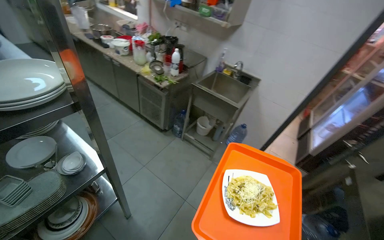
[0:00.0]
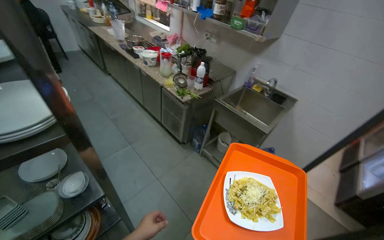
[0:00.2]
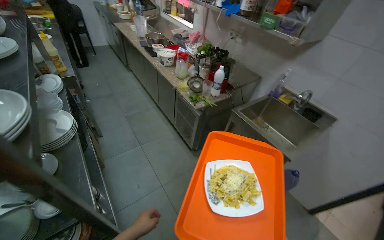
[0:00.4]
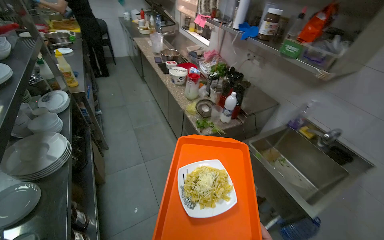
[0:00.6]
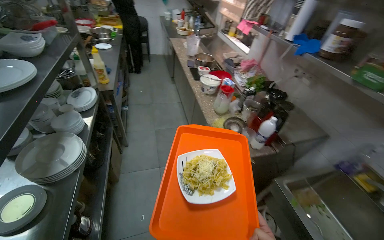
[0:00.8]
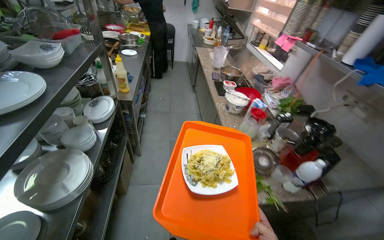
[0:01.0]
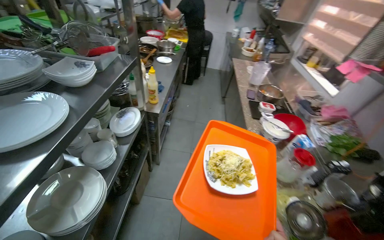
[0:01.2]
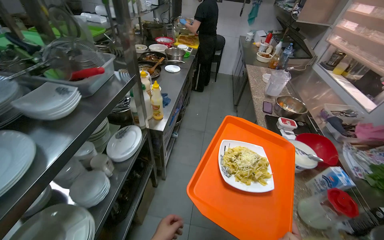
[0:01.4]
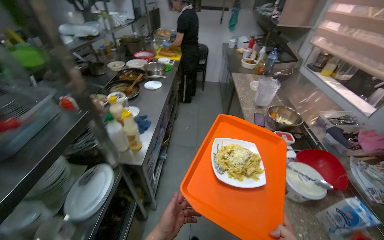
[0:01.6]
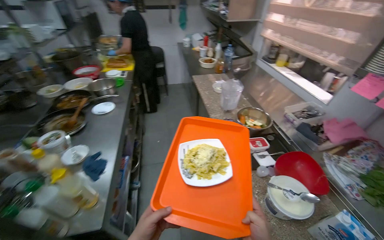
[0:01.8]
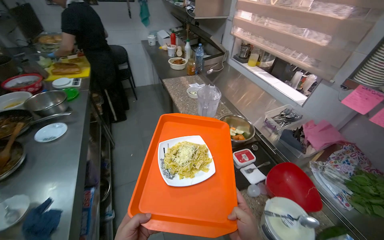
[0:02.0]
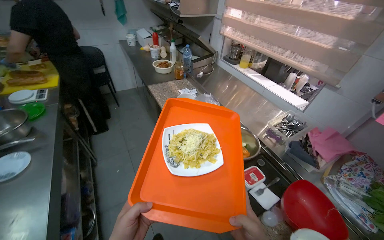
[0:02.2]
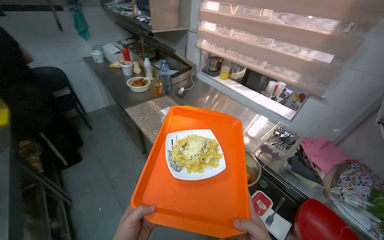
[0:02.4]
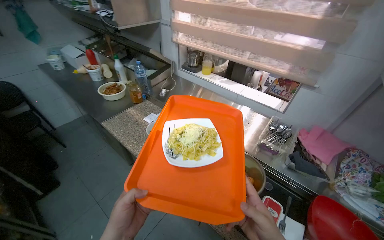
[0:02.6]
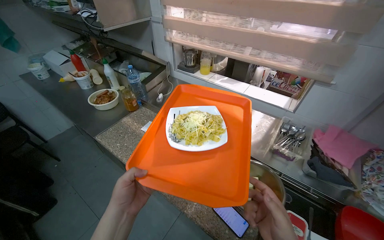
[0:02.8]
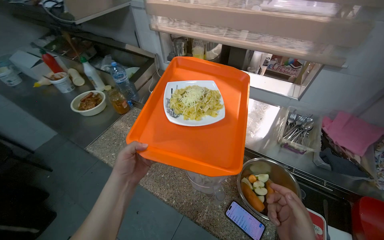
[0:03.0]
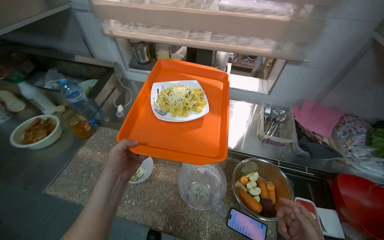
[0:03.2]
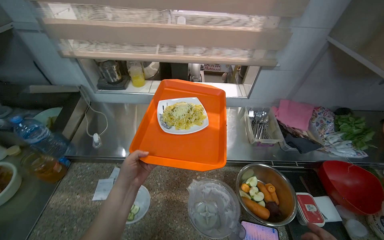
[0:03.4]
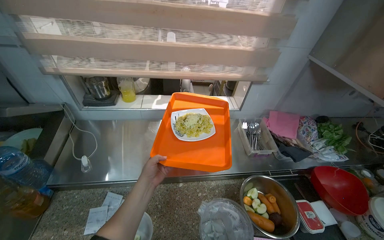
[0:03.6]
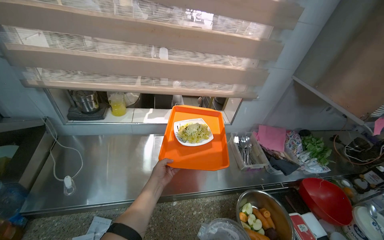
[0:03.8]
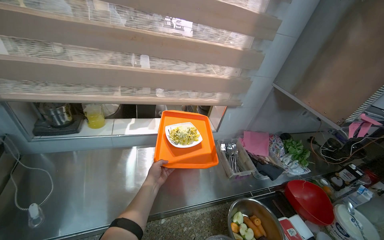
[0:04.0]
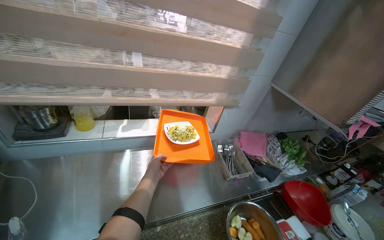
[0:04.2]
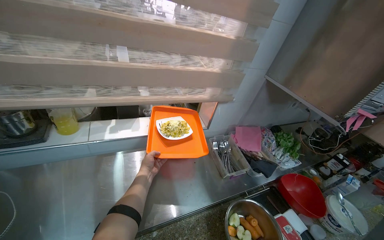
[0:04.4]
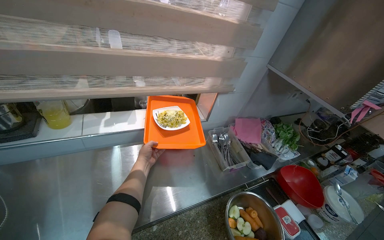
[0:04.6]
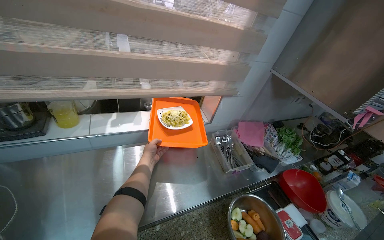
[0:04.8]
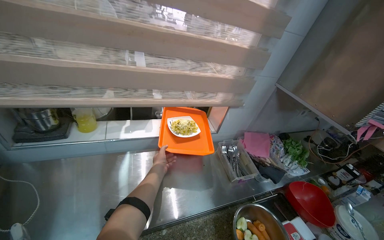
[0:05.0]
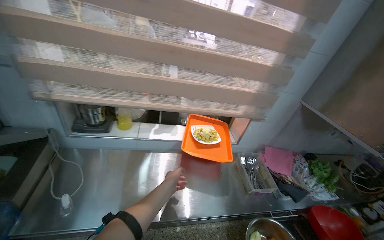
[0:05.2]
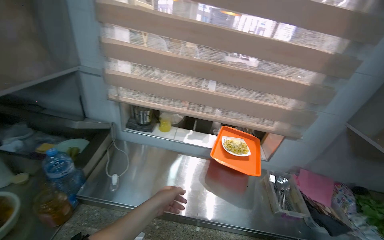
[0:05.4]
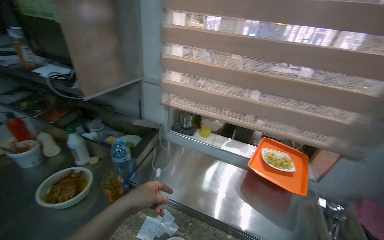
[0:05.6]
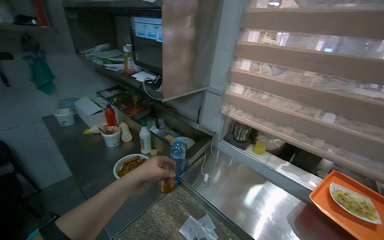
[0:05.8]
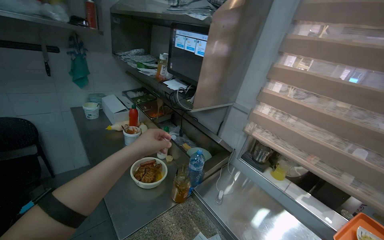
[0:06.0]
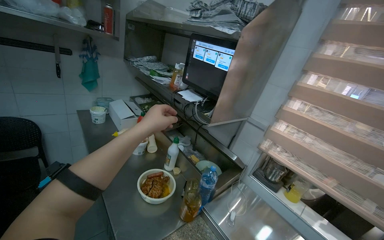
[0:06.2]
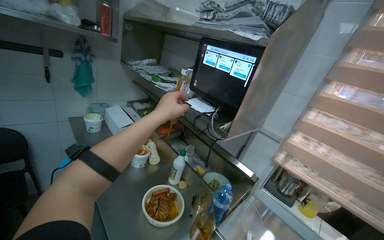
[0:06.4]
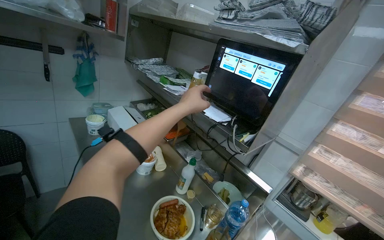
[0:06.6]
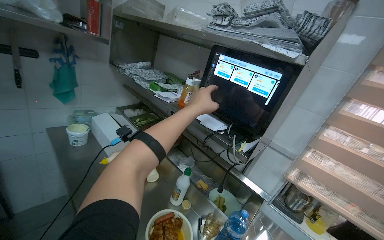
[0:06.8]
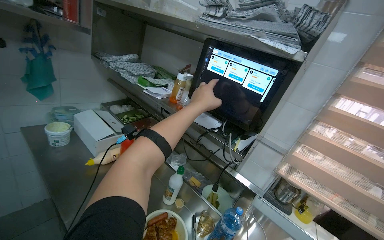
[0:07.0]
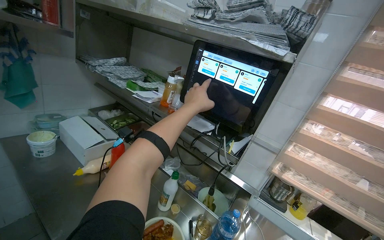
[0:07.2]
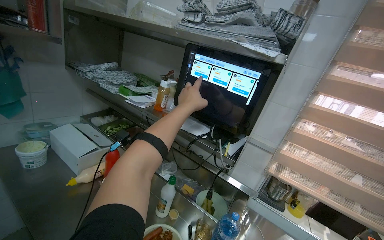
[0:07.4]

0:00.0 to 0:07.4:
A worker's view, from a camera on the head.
Job: preparing food.
The whole recording: Delivering a Prepared Dish. The worker picks up the prepared dish from the rack, places it on a tray, and carries it to the serving window.
0:00.0 to 0:01.4: The head travels roughly 1 m. The wearer looks some 65 degrees further to the left.
0:01.4 to 0:03.0: The camera travels some 1.5 m. The head rotates roughly 70 degrees to the right.
0:03.0 to 0:04.4: The camera travels about 40 cm. The head turns to the right by some 55 degrees.
0:04.4 to 0:06.0: The camera is carried some 40 cm. The wearer's head swings about 70 degrees to the left. The wearer looks roughly 25 degrees further upward.
0:06.0 to 0:07.4: The camera travels about 50 cm. The view pans to the right by about 15 degrees.

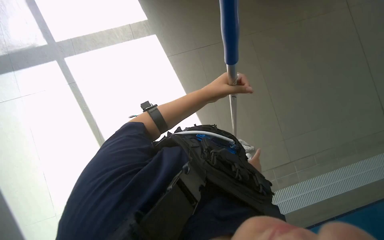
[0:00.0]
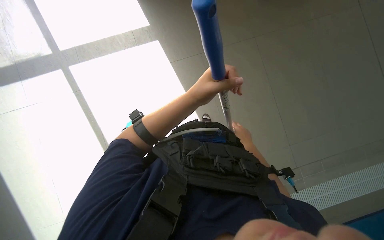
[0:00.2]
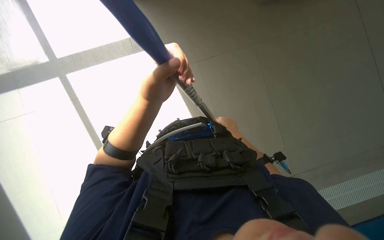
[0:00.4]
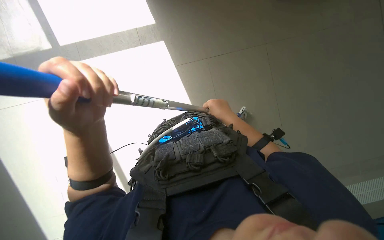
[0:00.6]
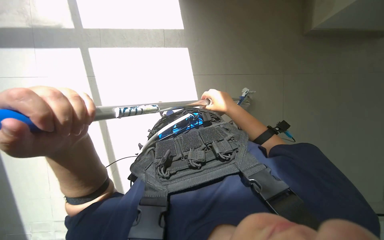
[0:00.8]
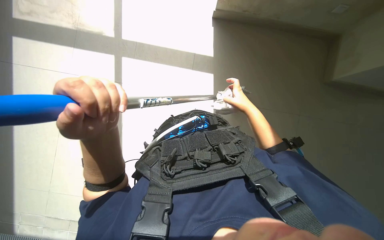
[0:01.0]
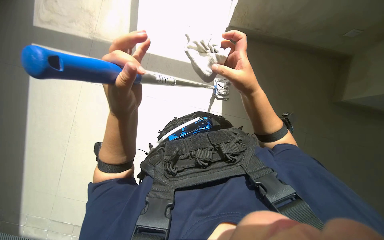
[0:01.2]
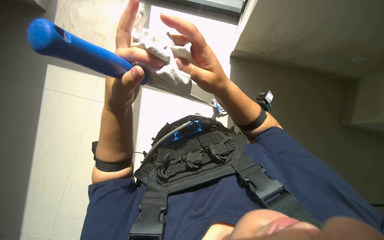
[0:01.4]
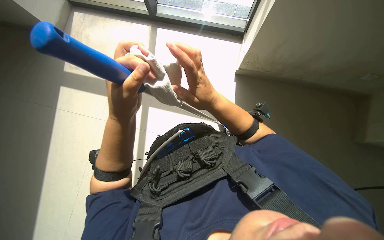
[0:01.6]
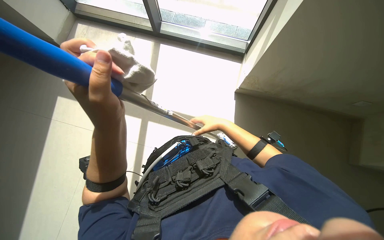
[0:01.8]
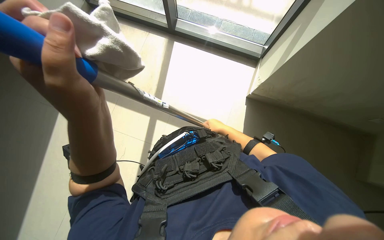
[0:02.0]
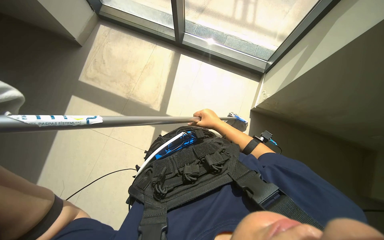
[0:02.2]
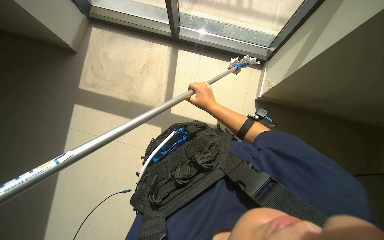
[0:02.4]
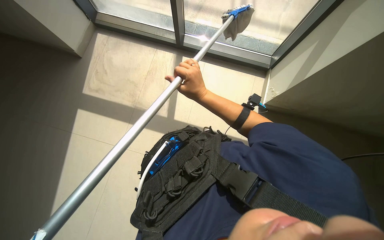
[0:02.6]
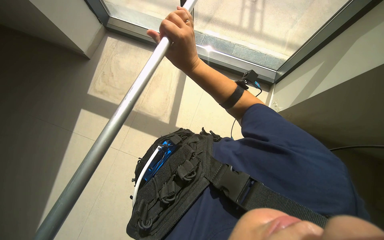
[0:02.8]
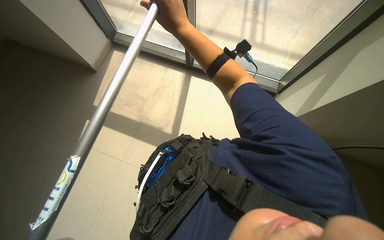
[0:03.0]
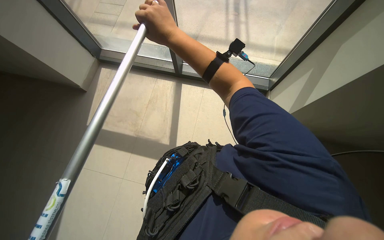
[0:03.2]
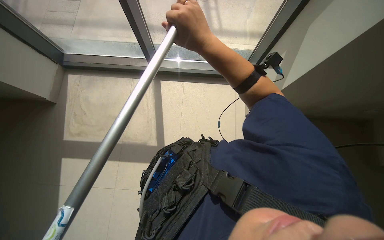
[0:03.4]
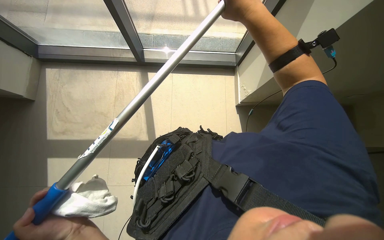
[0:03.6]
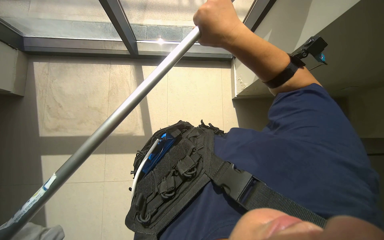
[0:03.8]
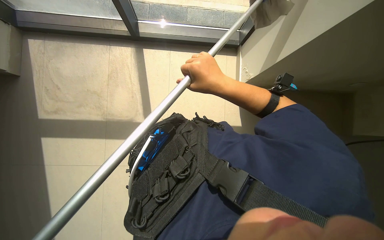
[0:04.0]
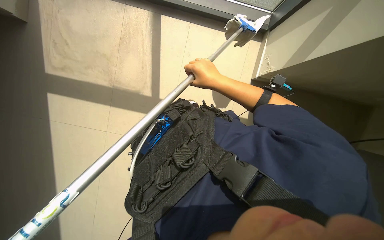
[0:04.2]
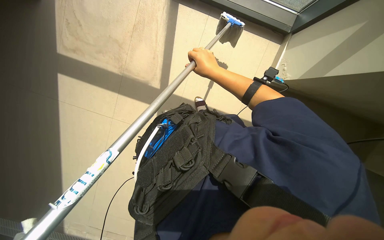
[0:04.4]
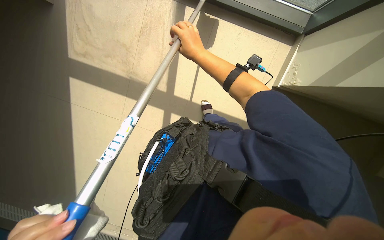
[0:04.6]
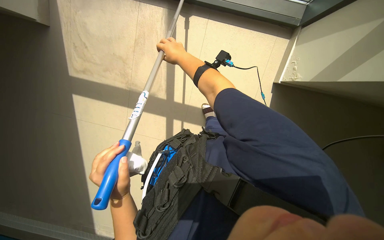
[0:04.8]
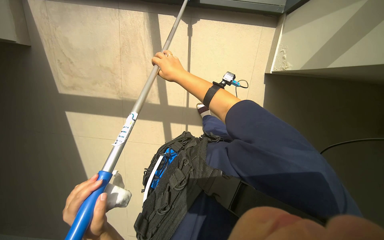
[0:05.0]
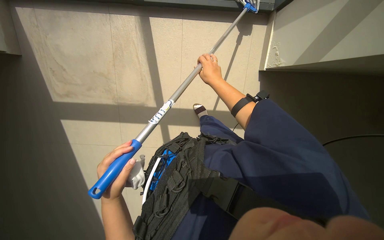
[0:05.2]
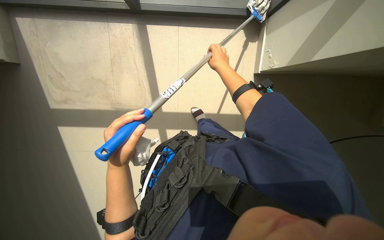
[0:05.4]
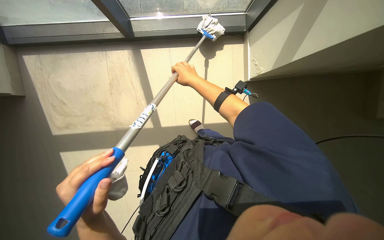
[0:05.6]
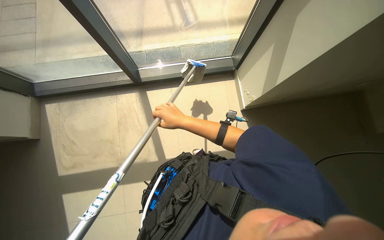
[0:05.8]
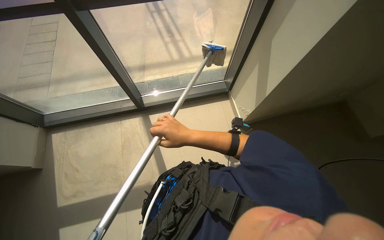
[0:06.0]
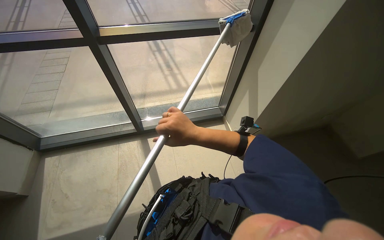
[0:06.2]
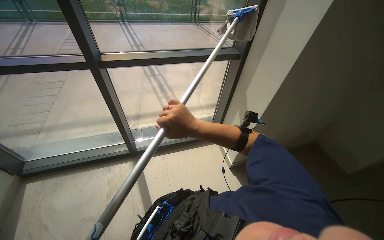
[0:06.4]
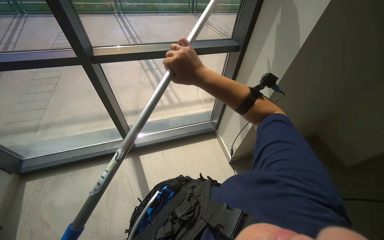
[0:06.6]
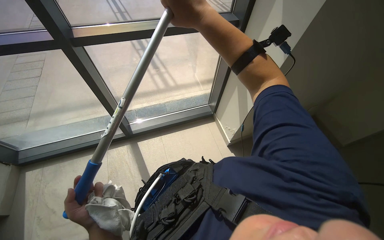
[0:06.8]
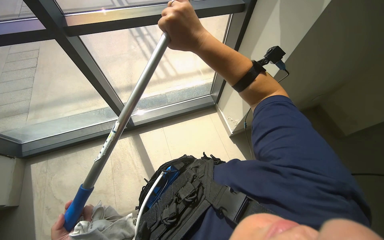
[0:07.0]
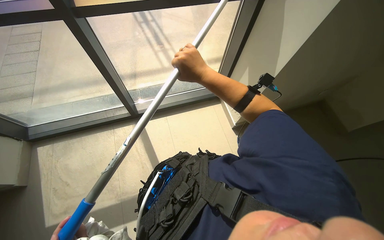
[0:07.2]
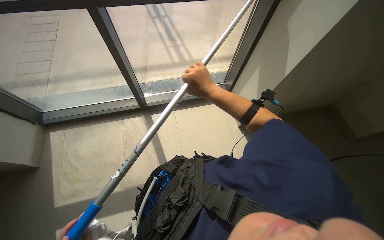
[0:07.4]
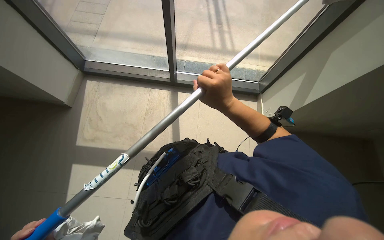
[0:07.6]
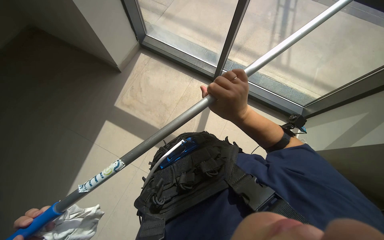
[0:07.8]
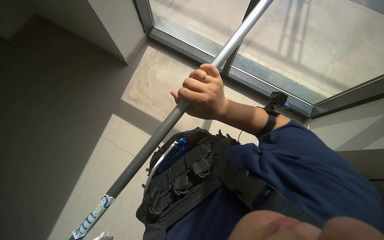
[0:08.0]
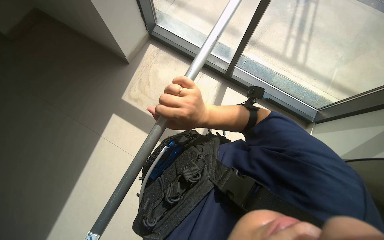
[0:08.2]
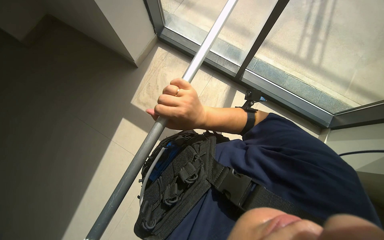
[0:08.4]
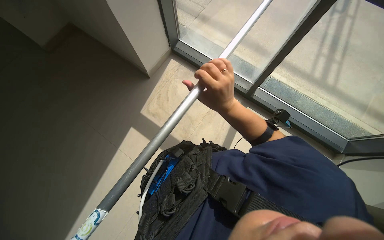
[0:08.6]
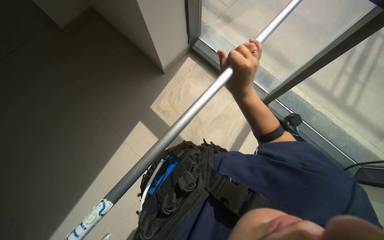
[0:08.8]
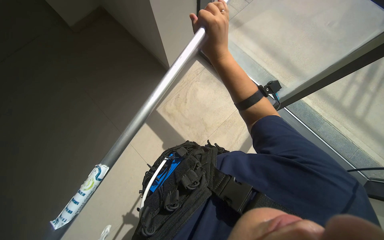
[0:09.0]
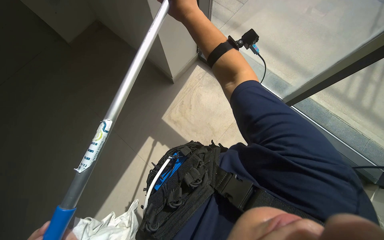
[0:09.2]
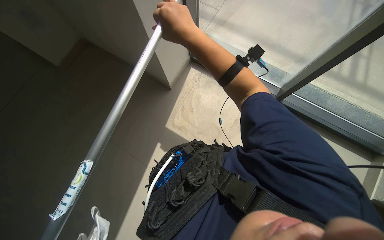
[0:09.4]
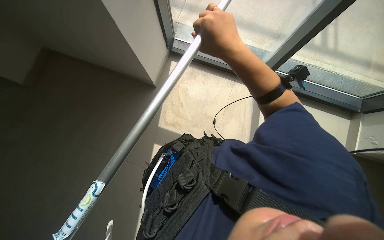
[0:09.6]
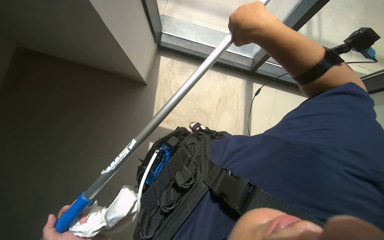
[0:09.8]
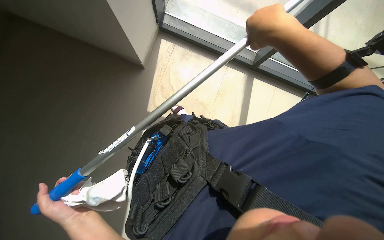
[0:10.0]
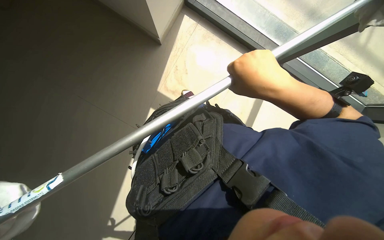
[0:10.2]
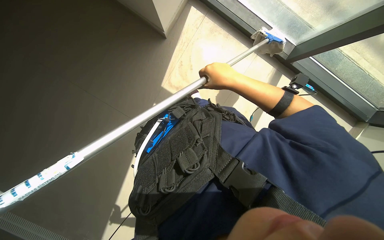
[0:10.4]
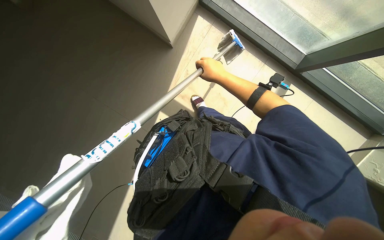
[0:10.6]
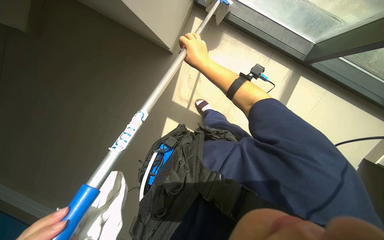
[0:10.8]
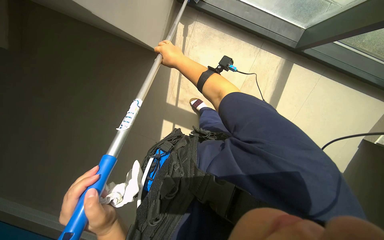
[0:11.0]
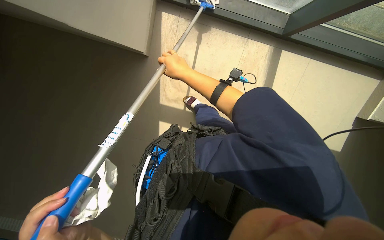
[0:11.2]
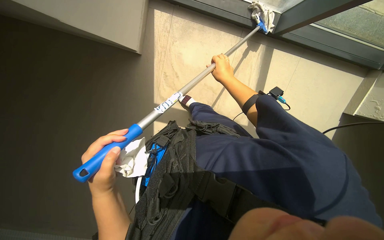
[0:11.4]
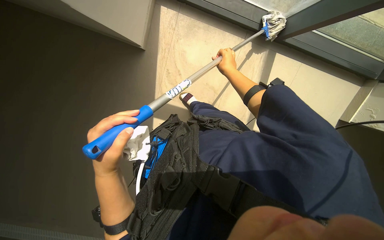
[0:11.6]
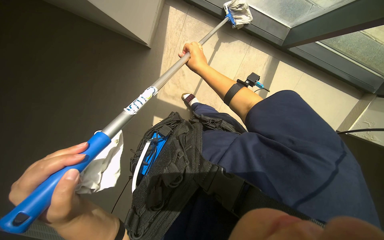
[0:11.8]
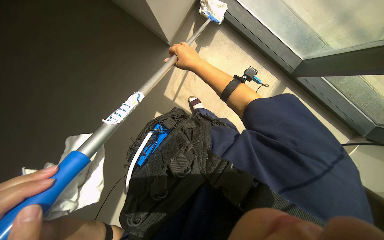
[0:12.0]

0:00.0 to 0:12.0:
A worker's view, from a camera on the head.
Job: cleaning windows.
The whole recording: Cleaning glass windows and frames. The worker cleans the glass windows and their frames using a long-handled tool and a cloth.
0:01.6 to 0:03.0: The view tips upward by approximately 20 degrees. The right hand heads up the picture, covering approximately 25 cm.
0:03.0 to 0:04.4: The wearer looks about 20 degrees further downward.
0:04.4 to 0:06.0: The view tilts roughly 30 degrees upward. The scene turns some 30 degrees counterclockwise in the picture.
0:07.6 to 0:09.0: The head turns to the left by some 50 degrees.
0:09.0 to 0:10.4: The right hand moves farther from the camera and to the right, approximately 20 cm.
0:10.4 to 0:12.0: The right hand goes approximately 30 cm farther from the camera and to the left.
